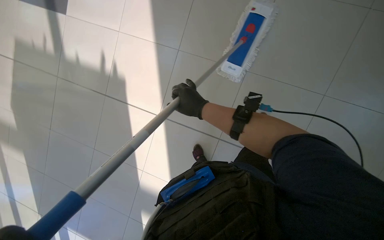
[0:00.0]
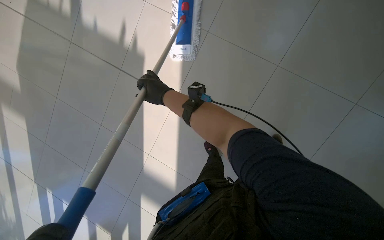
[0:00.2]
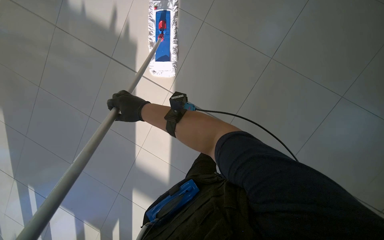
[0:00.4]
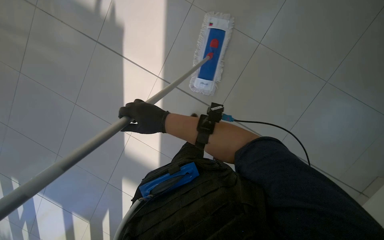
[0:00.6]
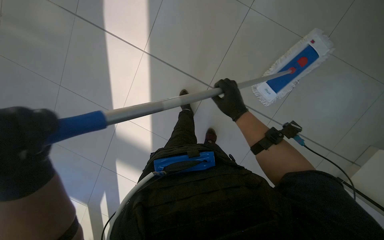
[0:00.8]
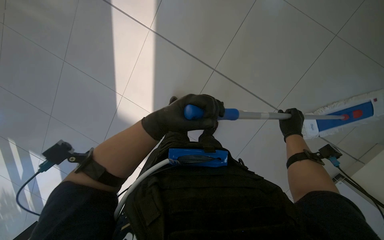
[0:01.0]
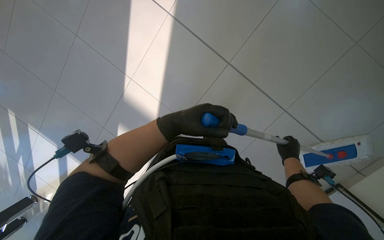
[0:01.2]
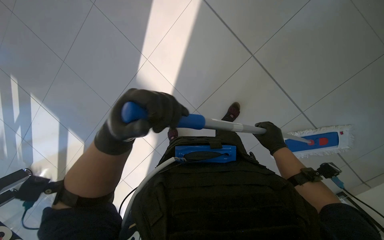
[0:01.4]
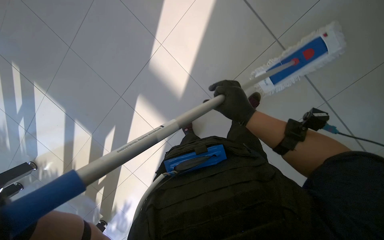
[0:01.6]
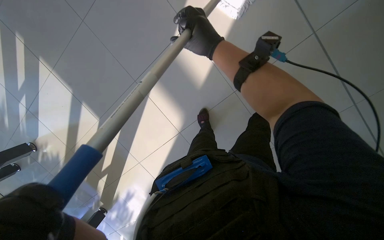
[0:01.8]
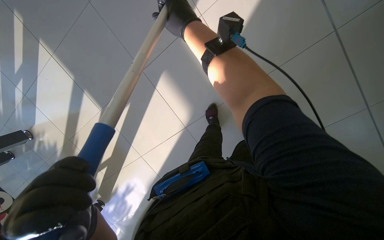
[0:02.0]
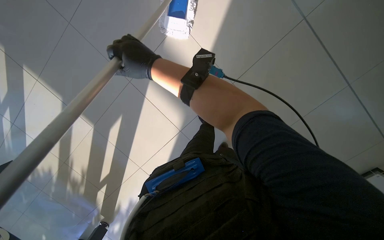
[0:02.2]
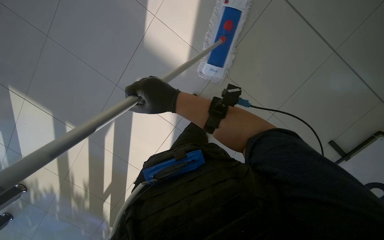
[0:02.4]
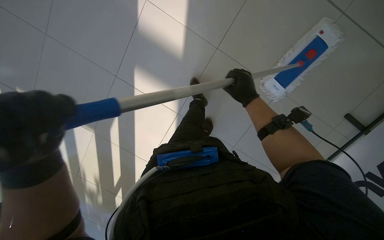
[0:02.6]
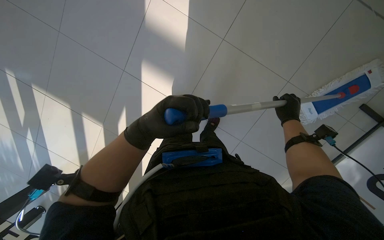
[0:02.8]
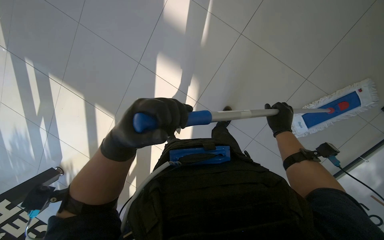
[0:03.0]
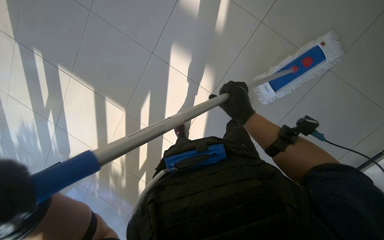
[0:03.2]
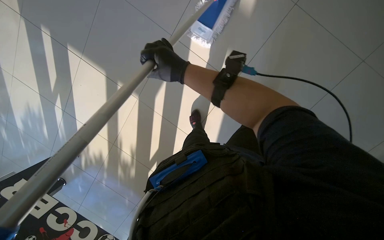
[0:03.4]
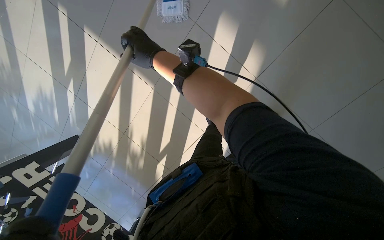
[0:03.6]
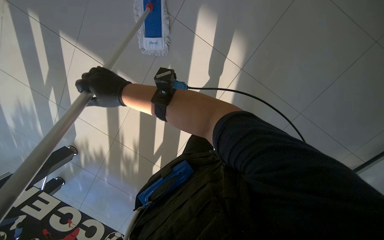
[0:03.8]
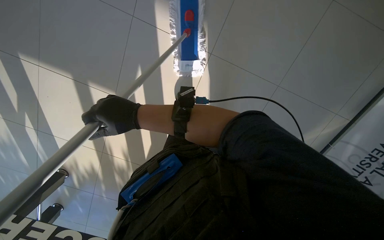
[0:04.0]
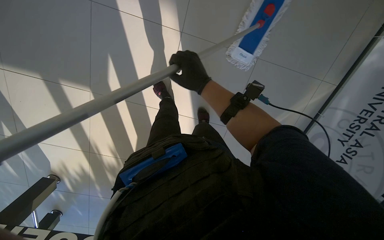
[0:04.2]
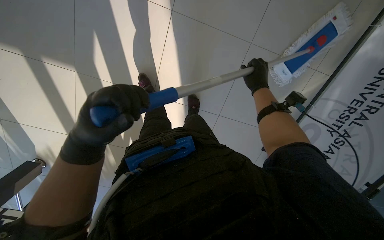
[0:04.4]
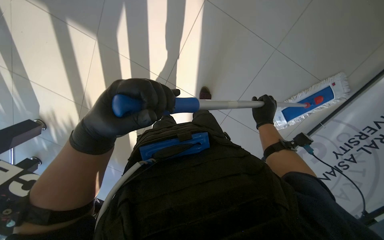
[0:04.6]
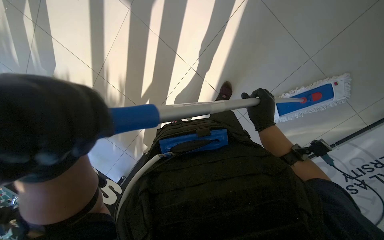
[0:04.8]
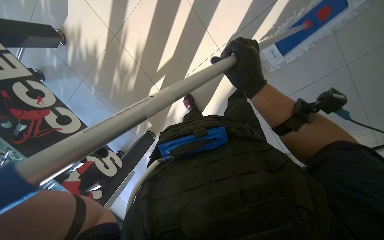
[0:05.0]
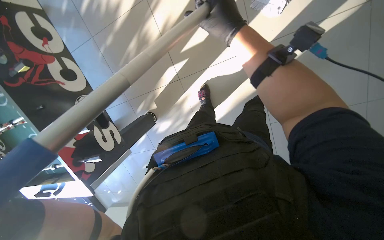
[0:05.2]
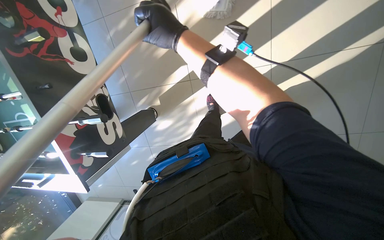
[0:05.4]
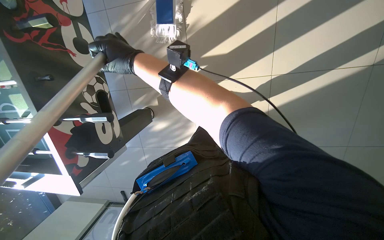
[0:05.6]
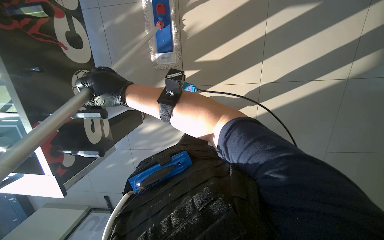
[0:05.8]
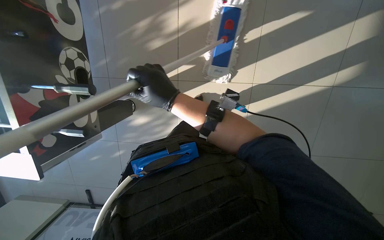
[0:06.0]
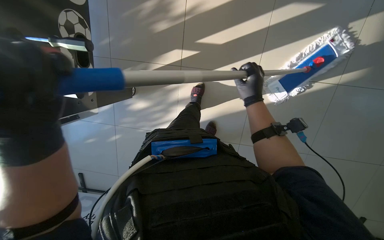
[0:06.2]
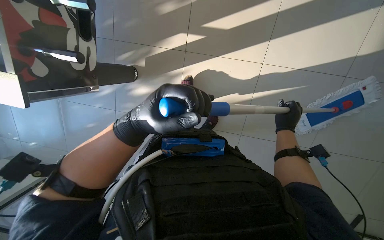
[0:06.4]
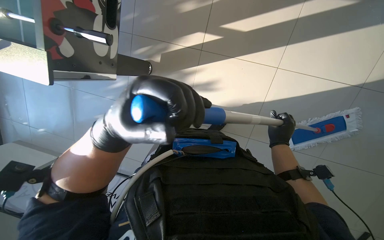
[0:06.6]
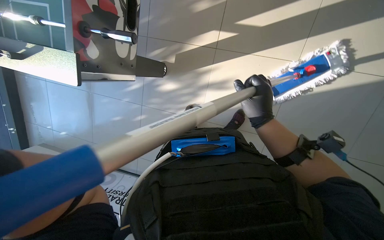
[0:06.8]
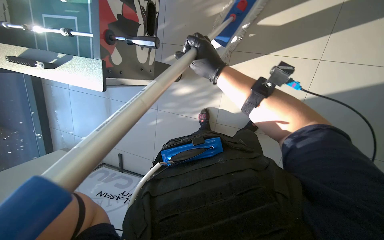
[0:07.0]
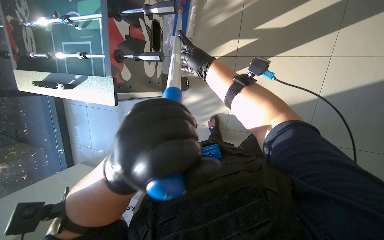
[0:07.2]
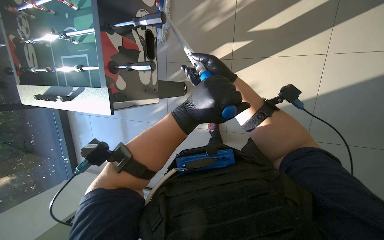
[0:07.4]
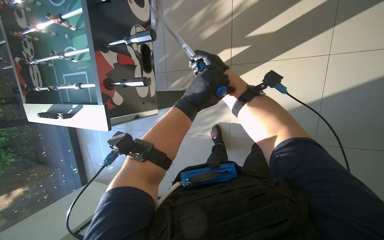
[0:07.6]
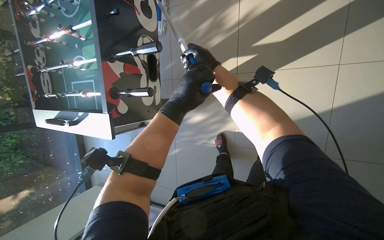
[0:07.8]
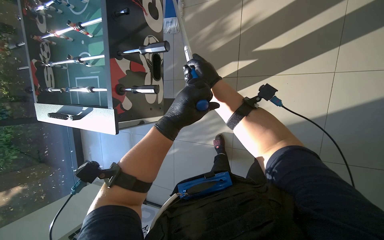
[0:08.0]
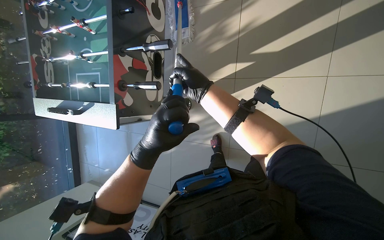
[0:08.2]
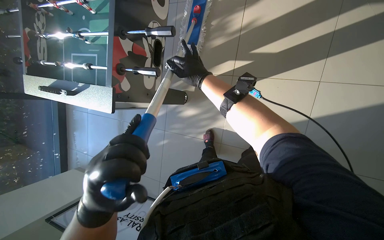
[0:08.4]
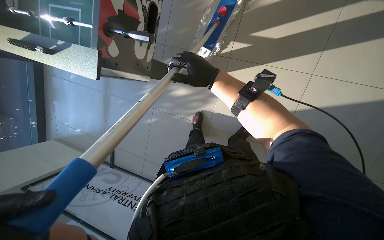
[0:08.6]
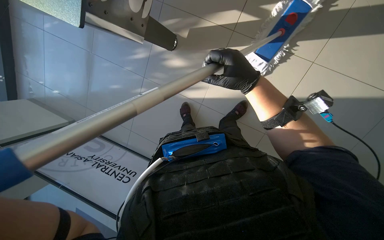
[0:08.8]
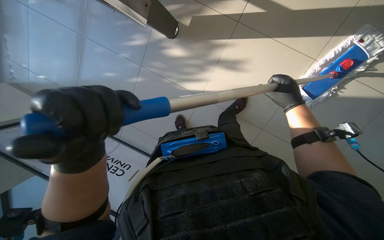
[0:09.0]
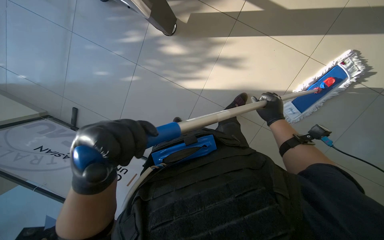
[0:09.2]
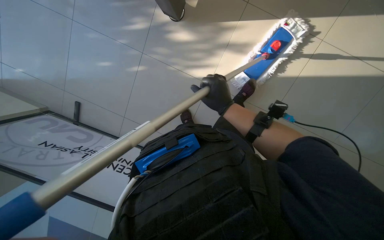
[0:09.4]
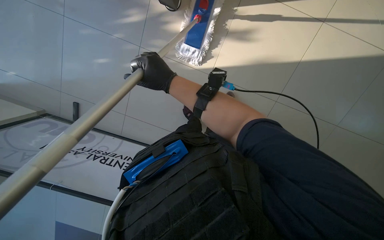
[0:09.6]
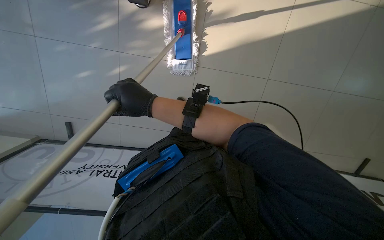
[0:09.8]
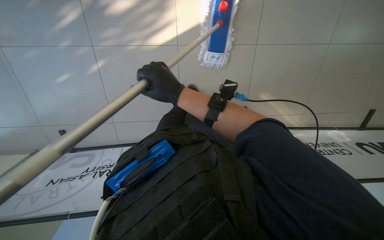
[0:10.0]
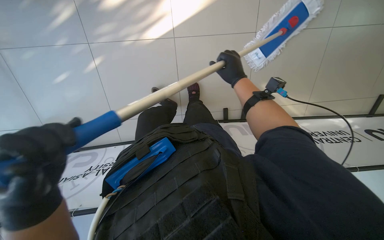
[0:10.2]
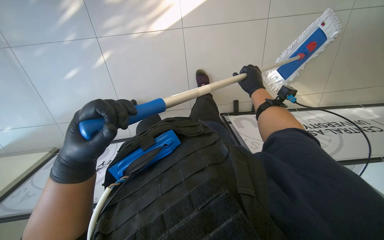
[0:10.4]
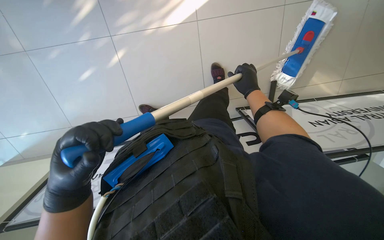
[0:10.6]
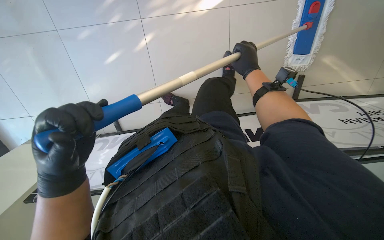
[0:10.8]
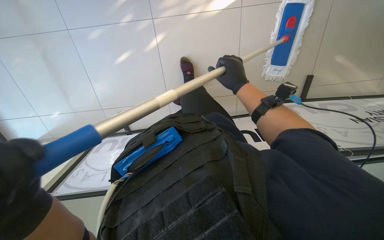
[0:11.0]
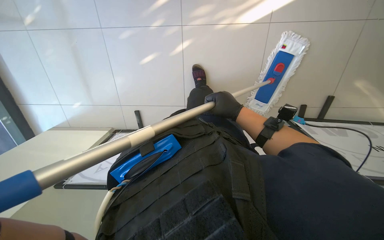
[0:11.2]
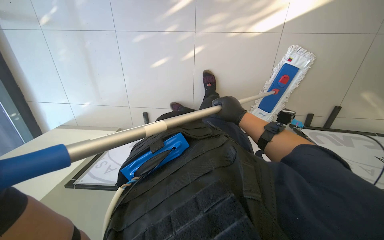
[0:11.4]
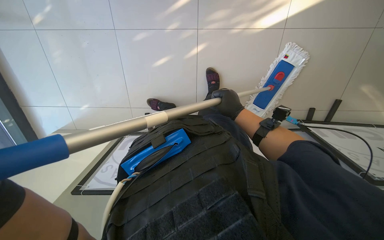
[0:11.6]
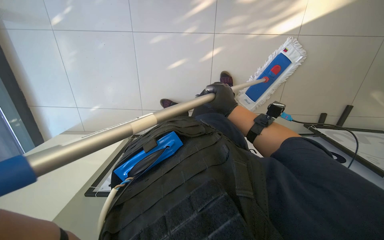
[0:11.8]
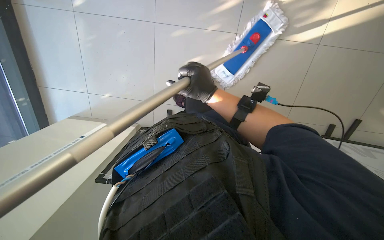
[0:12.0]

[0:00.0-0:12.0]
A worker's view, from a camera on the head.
Job: mopping floor.
The whole recording: Mopping floor. The worker mops the floor with a blue mop, periodically wringing it out.
0:00.0 to 0:01.6: The wearer looks some 20 degrees further downward. The right hand swings left and right, roughly 60 cm each way, with 2 reversals.
0:01.6 to 0:03.0: The right hand shifts some 35 cm down the picture and to the right.
0:04.4 to 0:06.0: The camera travels about 40 cm. The view swings approximately 20 degrees to the right. The scene rotates clockwise by some 45 degrees.
0:06.0 to 0:07.6: The right hand moves left and right over roughly 40 cm, changing direction 2 times.
0:07.6 to 0:09.0: The view tips downward by about 15 degrees.
0:09.0 to 0:10.4: The right hand reaches approximately 40 cm to the left, then returns.
0:10.4 to 0:12.0: The right hand is displaced to the left and nearer to the camera by roughly 30 cm.

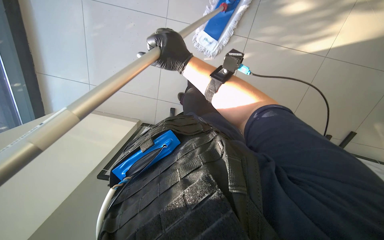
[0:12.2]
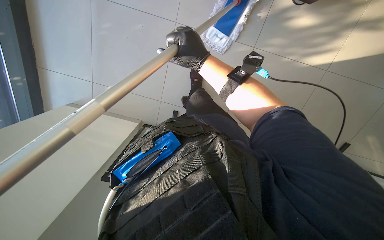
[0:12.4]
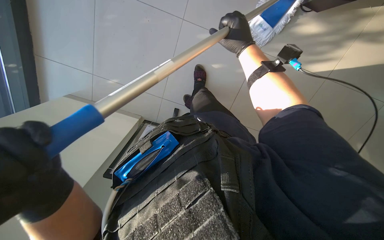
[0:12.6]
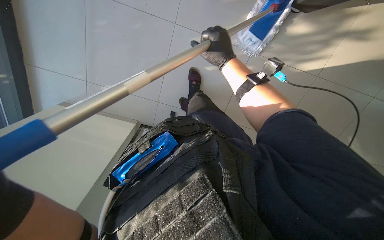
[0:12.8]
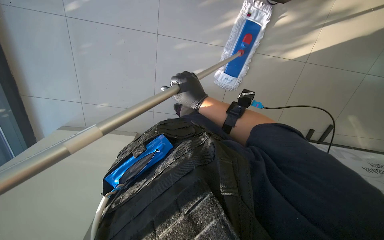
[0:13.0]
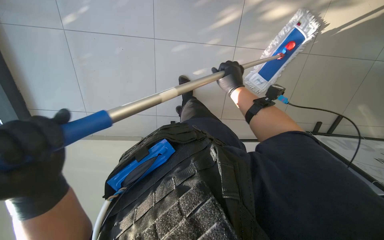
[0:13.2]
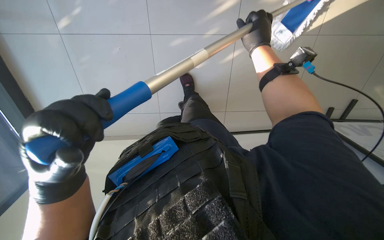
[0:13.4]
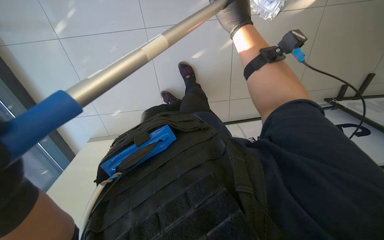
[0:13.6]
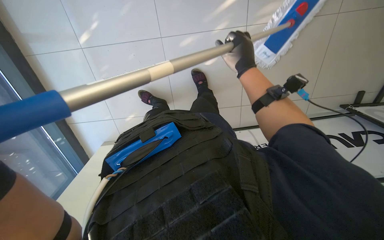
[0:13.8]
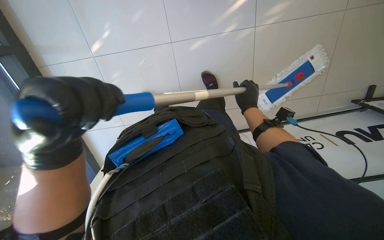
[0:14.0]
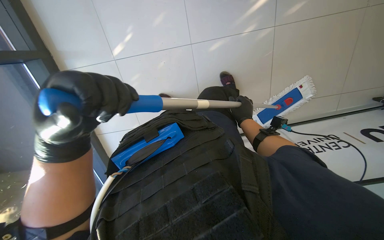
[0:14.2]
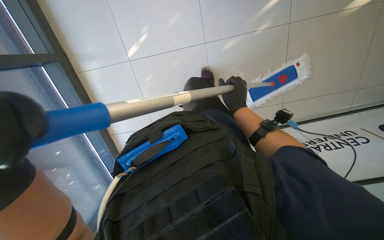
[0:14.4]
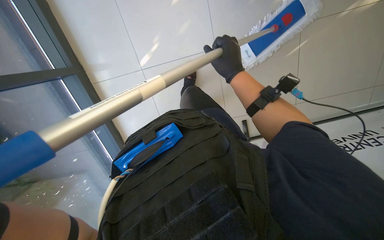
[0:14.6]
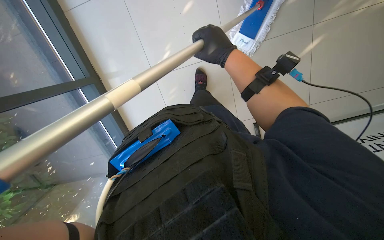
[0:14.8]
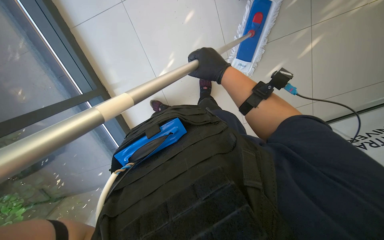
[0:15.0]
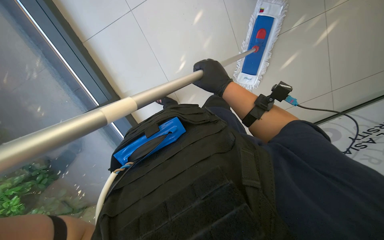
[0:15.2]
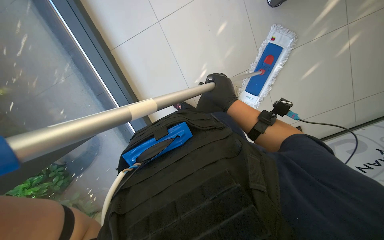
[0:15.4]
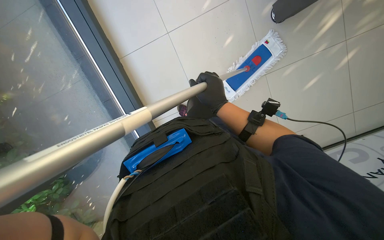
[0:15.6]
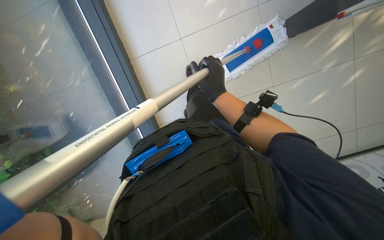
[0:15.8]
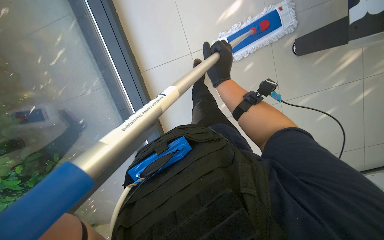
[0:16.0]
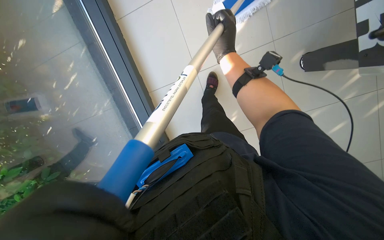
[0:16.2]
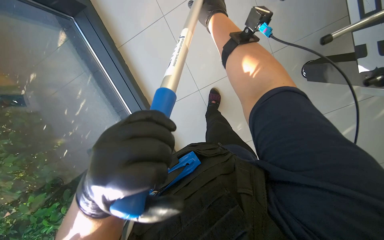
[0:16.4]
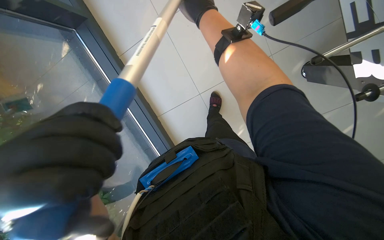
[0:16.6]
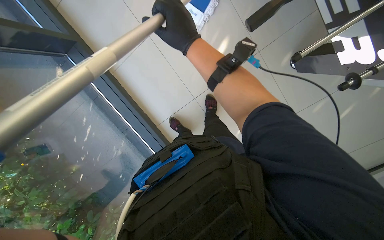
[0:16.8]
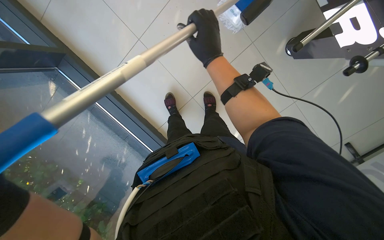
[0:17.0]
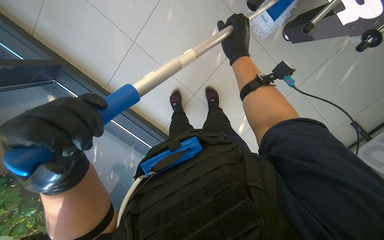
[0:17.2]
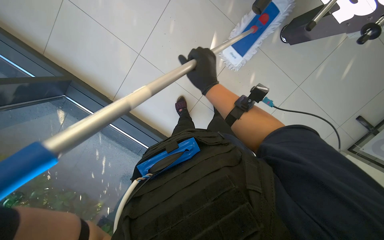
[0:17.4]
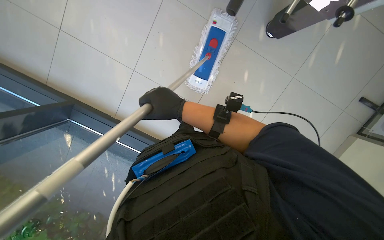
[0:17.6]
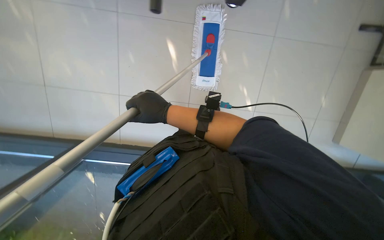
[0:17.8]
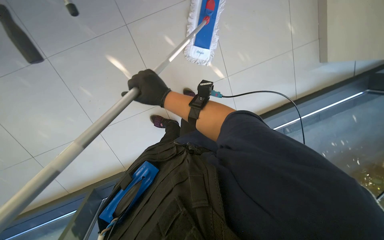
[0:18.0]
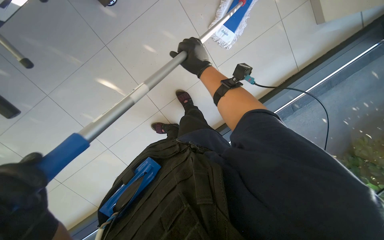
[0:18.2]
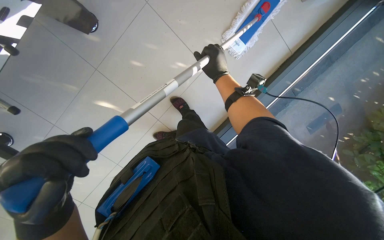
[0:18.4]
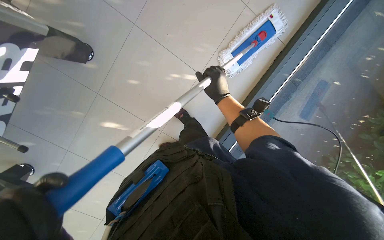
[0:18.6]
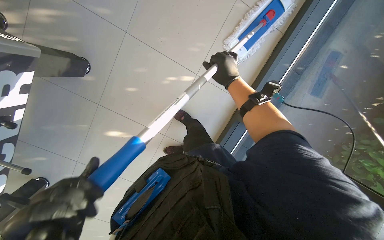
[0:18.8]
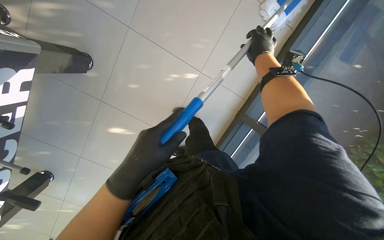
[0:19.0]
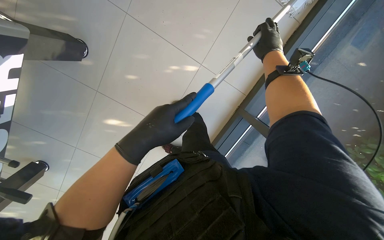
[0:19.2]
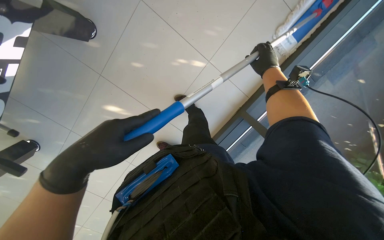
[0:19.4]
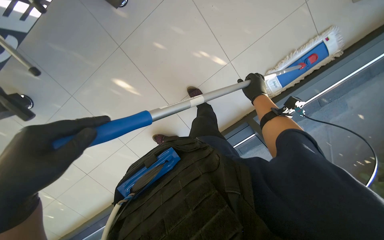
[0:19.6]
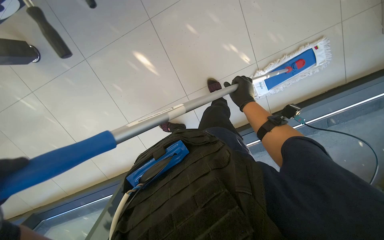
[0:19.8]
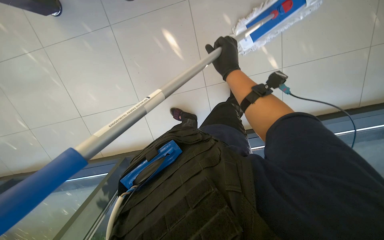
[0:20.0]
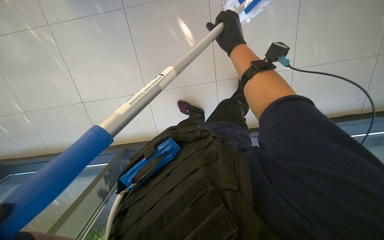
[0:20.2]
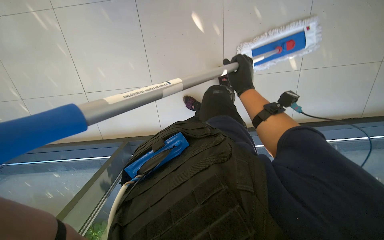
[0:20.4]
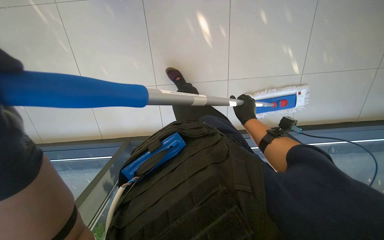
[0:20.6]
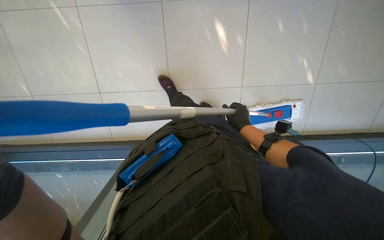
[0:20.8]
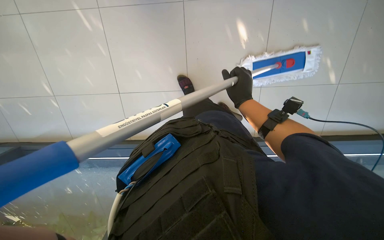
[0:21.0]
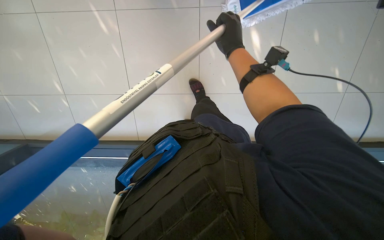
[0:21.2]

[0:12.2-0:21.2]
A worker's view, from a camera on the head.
Job: mopping floor.
The whole recording: Mopping floor. The worker mops the floor with a blue mop, periodically wringing it out.
0:12.2 to 0:13.8: The right hand swings left and right, some 20 cm each way, with 2 reversals.
0:13.8 to 0:15.2: The right hand travels farther from the camera and back again, roughly 5 cm each way.
0:15.2 to 0:16.6: The view tips upward by some 15 degrees. The right hand is displaced up the picture by roughly 25 cm.
0:18.2 to 0:19.8: The right hand heads to the right and farther from the camera, covering roughly 15 cm.
0:19.8 to 0:21.2: The right hand moves up and down the picture over approximately 20 cm, changing direction 2 times.
